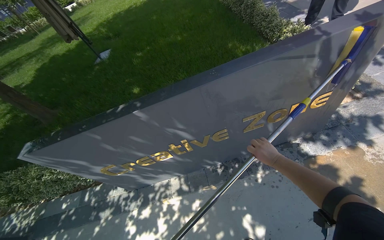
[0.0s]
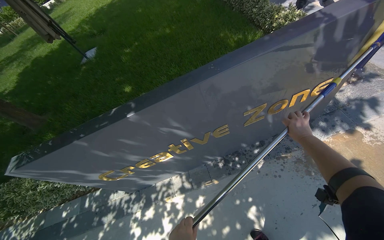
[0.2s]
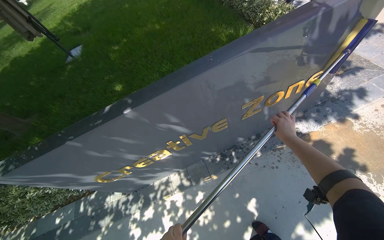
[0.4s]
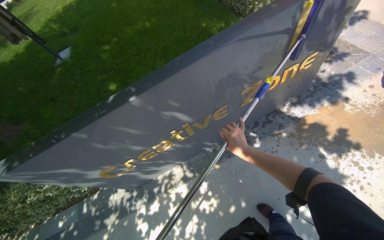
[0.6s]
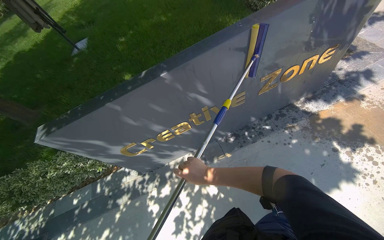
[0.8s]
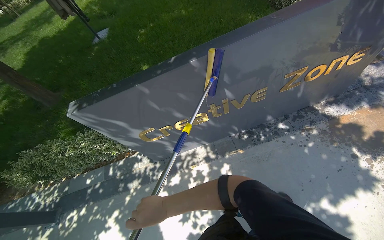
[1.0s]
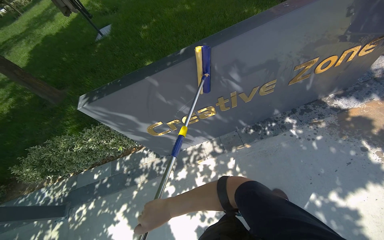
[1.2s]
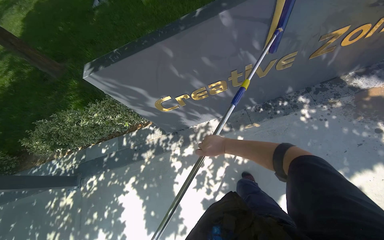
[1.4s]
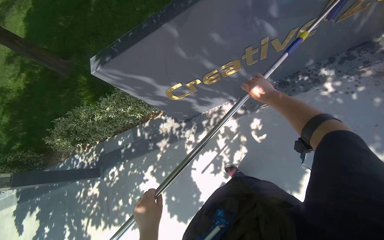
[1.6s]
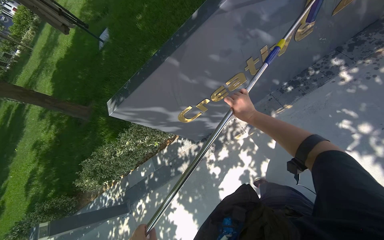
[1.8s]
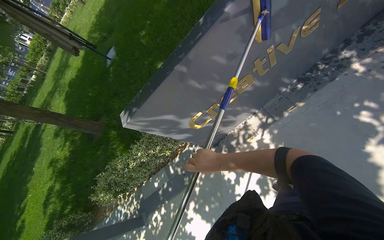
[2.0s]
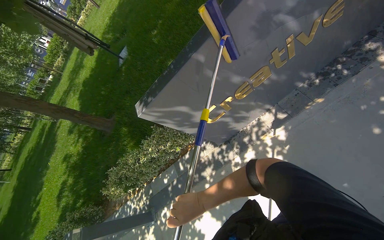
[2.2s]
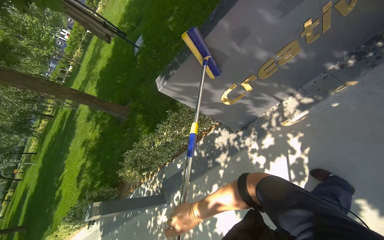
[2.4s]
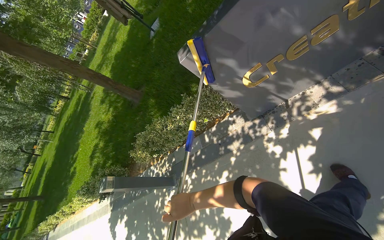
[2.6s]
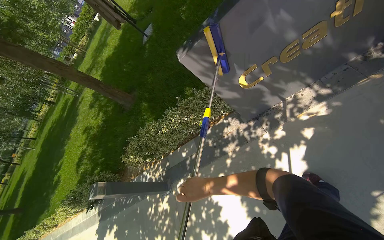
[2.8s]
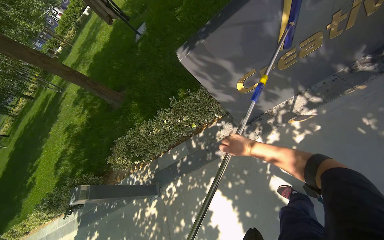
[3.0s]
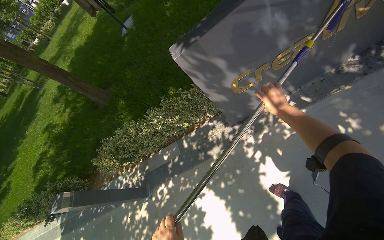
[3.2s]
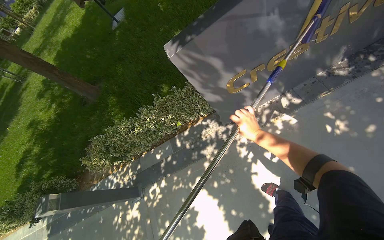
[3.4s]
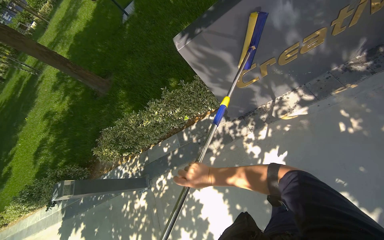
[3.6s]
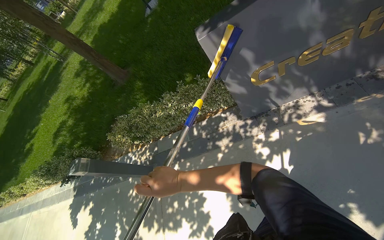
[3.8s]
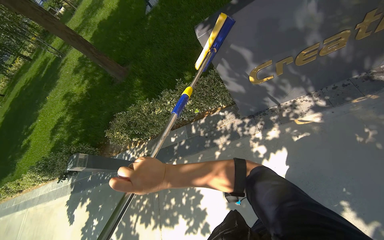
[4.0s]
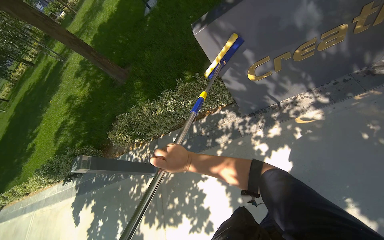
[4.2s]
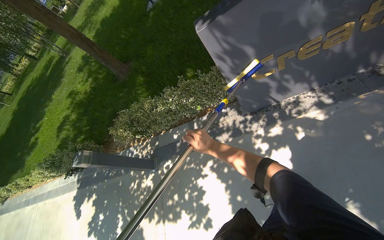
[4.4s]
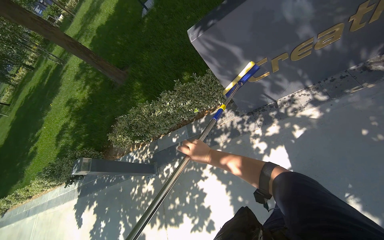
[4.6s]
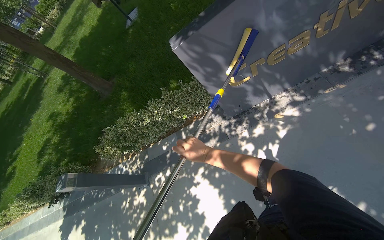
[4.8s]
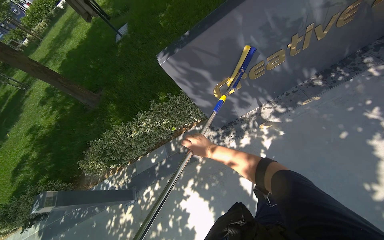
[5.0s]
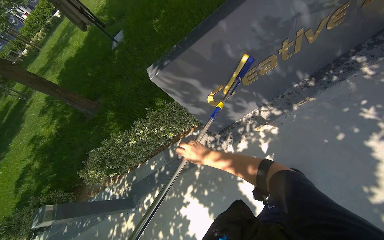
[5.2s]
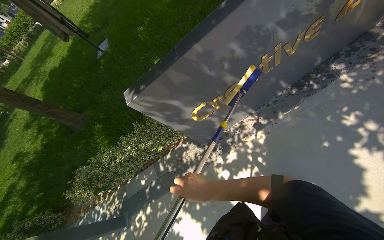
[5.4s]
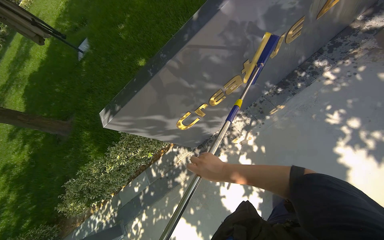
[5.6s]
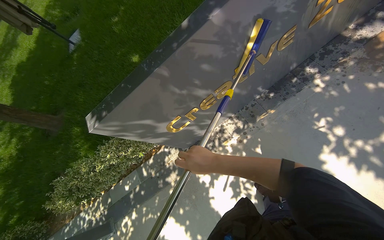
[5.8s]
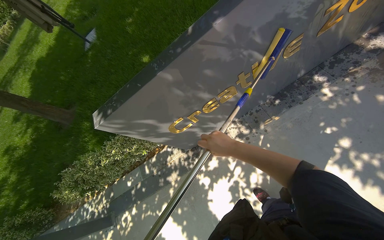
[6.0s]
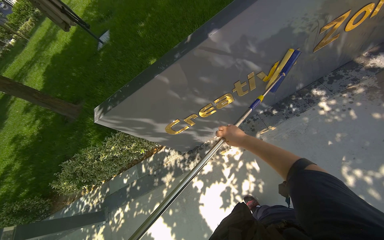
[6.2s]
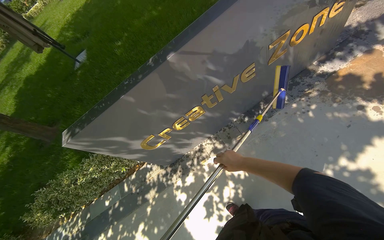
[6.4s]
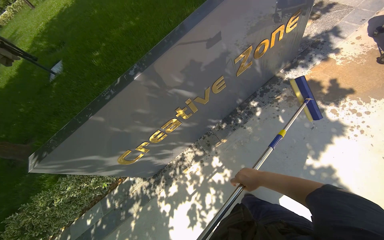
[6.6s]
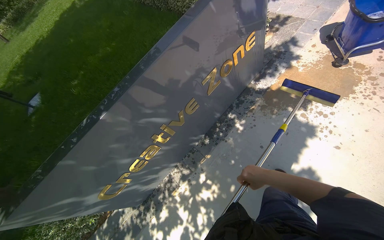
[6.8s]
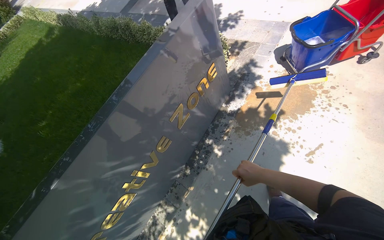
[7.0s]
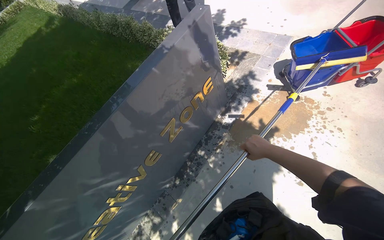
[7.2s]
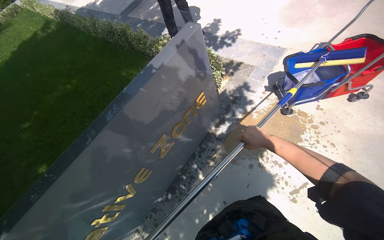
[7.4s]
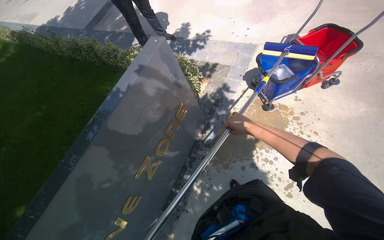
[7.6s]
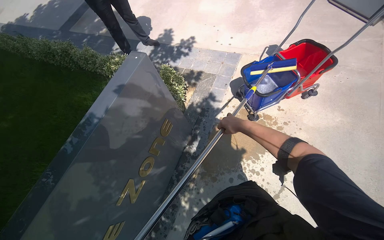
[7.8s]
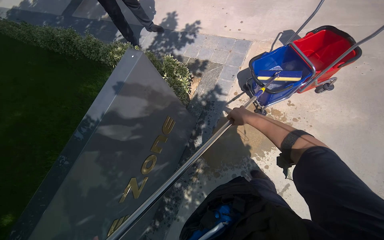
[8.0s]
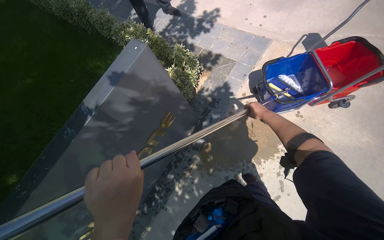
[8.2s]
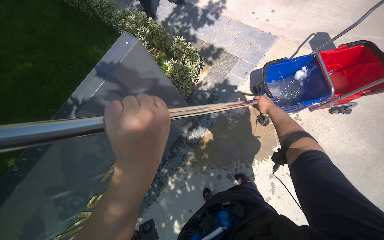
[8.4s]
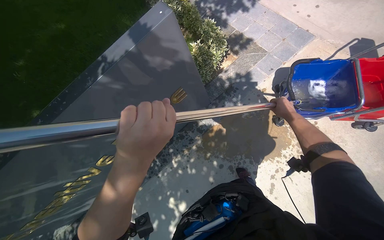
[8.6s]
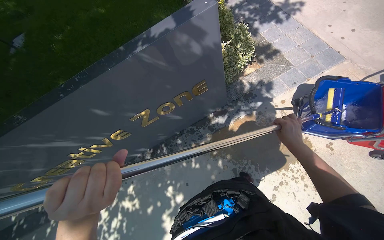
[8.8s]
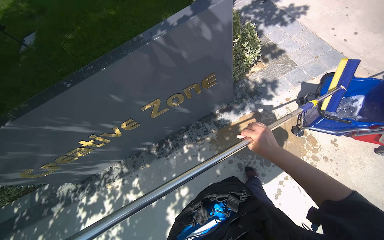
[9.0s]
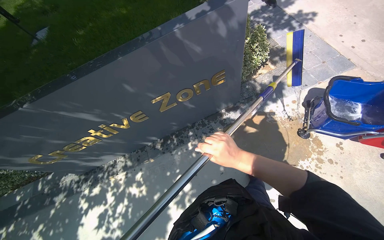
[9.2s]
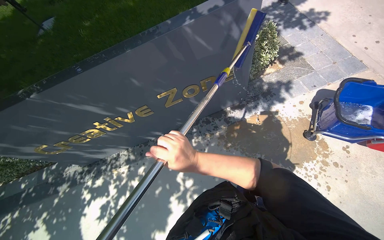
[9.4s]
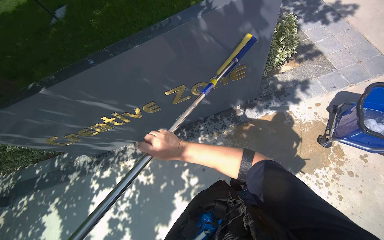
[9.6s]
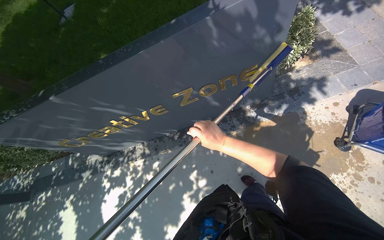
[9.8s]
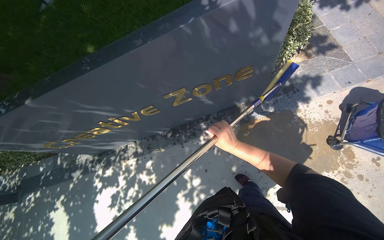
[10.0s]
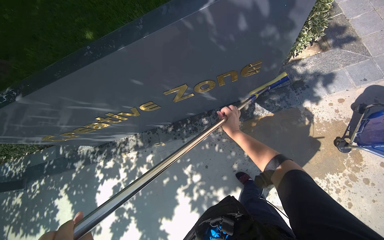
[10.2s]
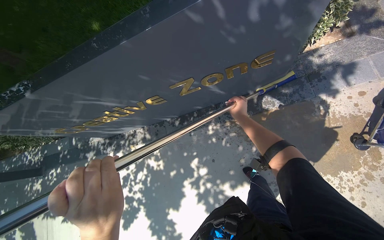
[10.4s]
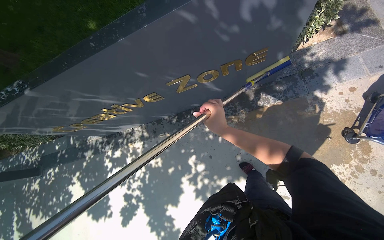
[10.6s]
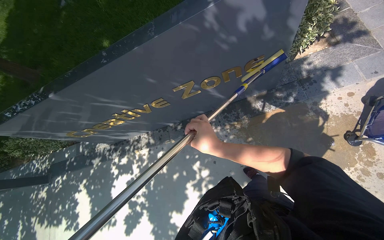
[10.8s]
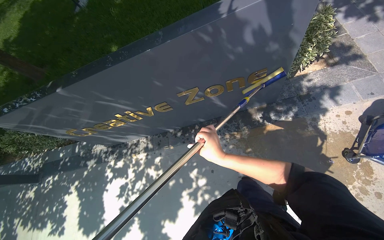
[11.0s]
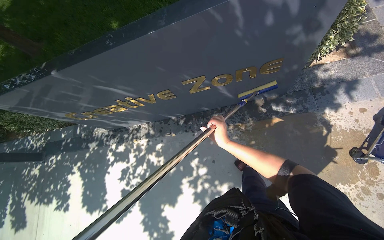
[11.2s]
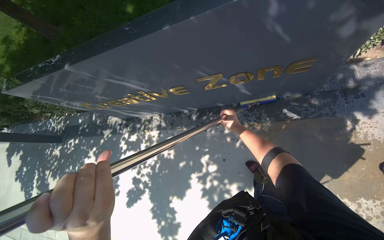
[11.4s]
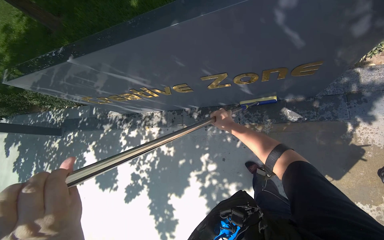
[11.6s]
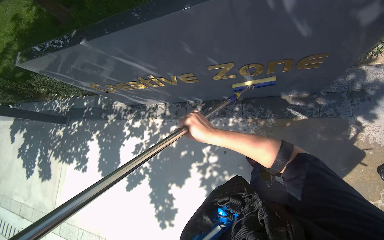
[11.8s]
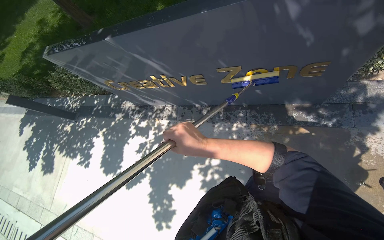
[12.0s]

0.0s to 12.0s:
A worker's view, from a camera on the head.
Job: wiping surfaces.
The whole recording: Scrubbing 'Creative Zone' sign. The worker scrubs the 'Creative Zone' sign with a long-handled scrubber.
0.0s to 1.6s: The head travels roughly 60 cm. The view tips downward by approximately 20 degrees.
1.6s to 3.0s: The camera travels about 40 cm.
3.0s to 4.4s: The right hand swings left and right, roughly 40 cm each way, with 2 reversals.
4.4s to 6.0s: The head travels some 50 cm. The wearer's head swings roughly 15 degrees to the right.
6.0s to 7.6s: The wearer moves roughly 1 m. The wearer's head swings about 35 degrees to the right. The view tips upward by approximately 20 degrees.
7.6s to 9.0s: The camera pitches downward, by approximately 15 degrees. The scene rotates clockwise by approximately 35 degrees.
9.0s to 10.4s: The view tips downward by about 15 degrees. The right hand is displaced farther from the camera and up the picture by approximately 40 cm, and moves some 40 cm to the left and comes back.
10.4s to 12.0s: The right hand goes nearer and farther, about 20 cm each way, reversing 2 times.

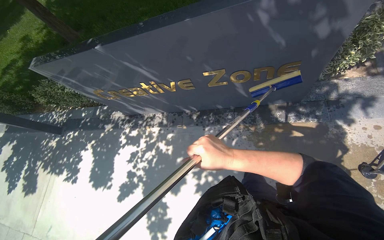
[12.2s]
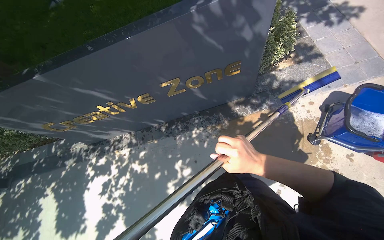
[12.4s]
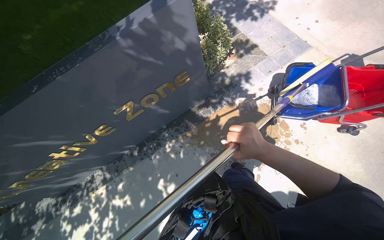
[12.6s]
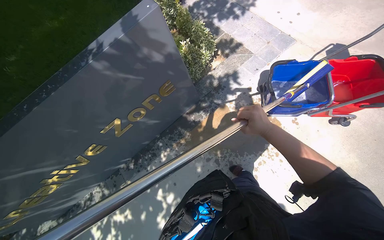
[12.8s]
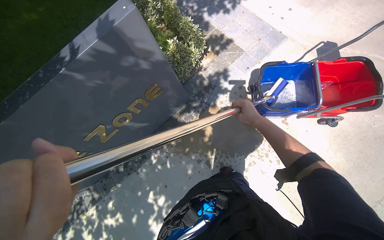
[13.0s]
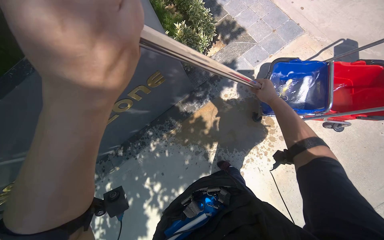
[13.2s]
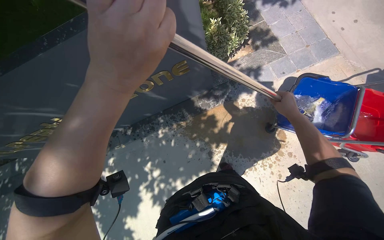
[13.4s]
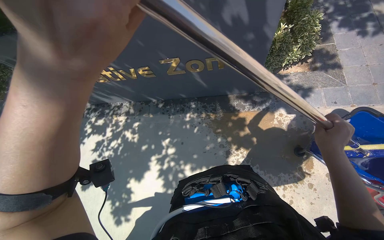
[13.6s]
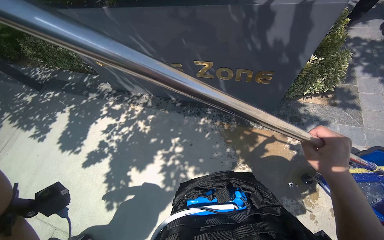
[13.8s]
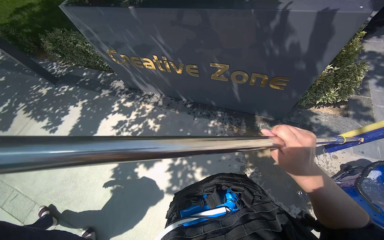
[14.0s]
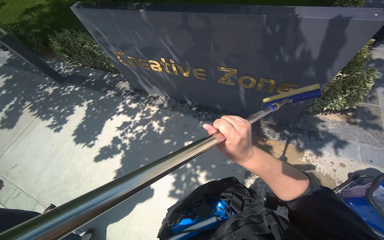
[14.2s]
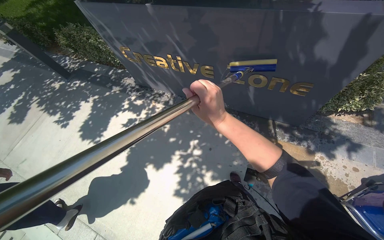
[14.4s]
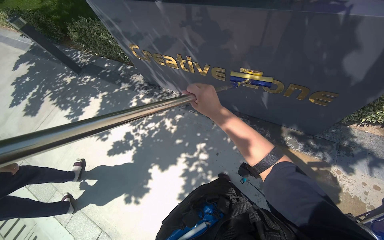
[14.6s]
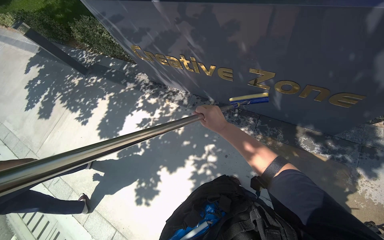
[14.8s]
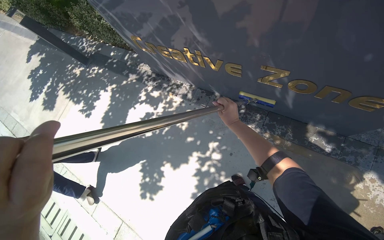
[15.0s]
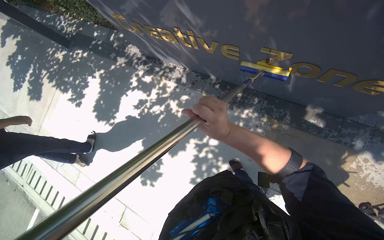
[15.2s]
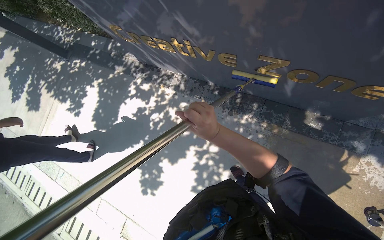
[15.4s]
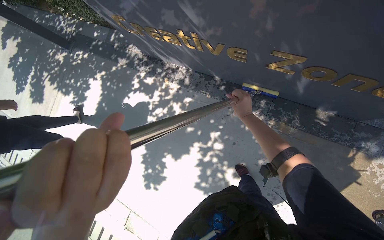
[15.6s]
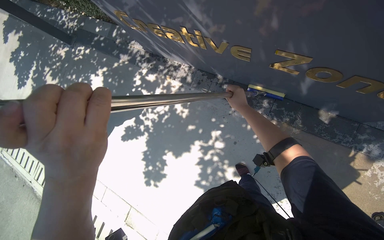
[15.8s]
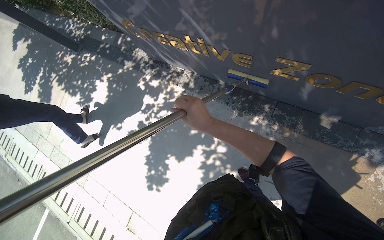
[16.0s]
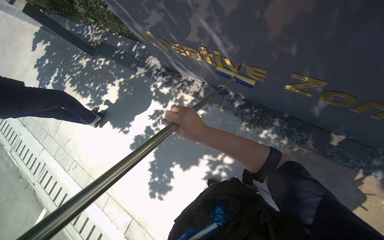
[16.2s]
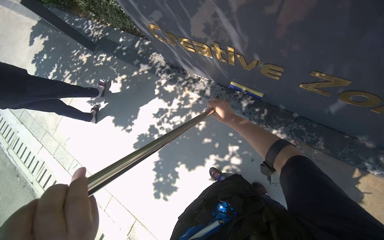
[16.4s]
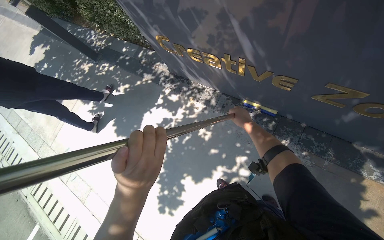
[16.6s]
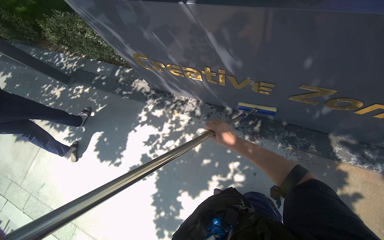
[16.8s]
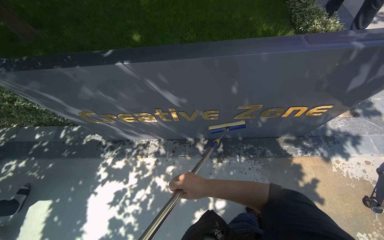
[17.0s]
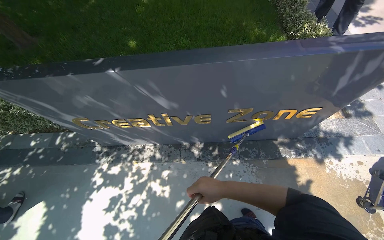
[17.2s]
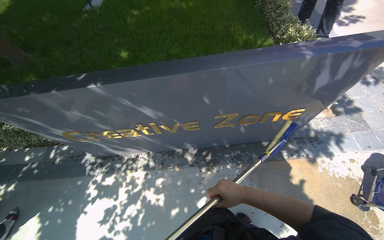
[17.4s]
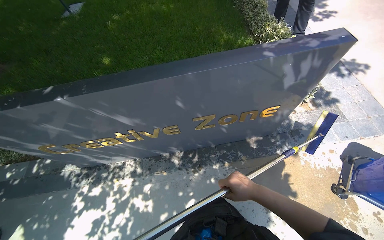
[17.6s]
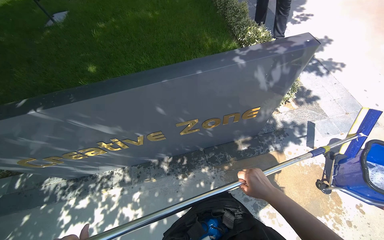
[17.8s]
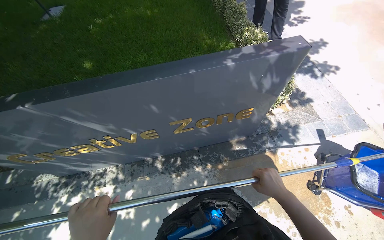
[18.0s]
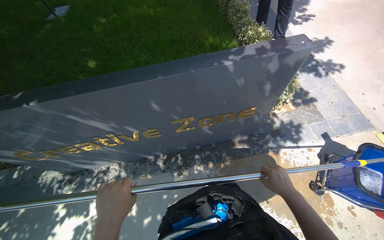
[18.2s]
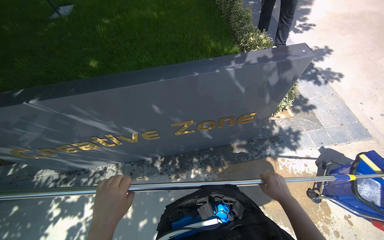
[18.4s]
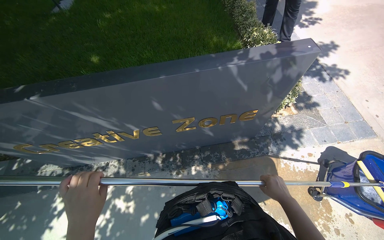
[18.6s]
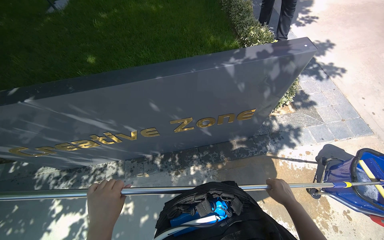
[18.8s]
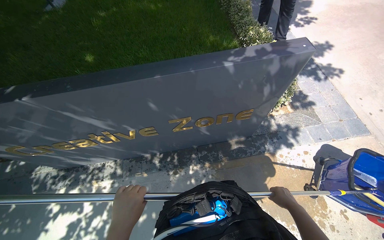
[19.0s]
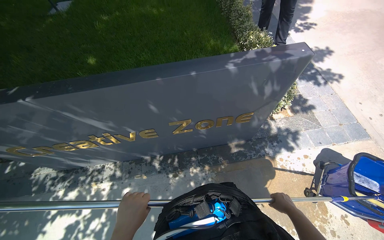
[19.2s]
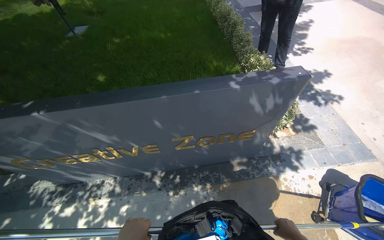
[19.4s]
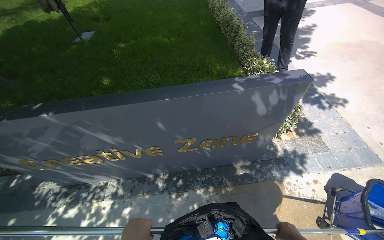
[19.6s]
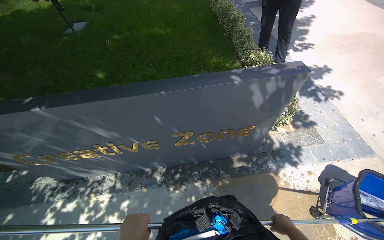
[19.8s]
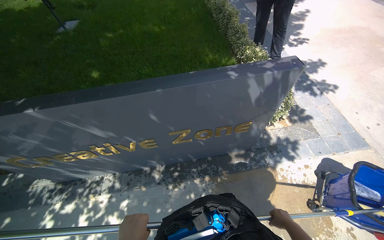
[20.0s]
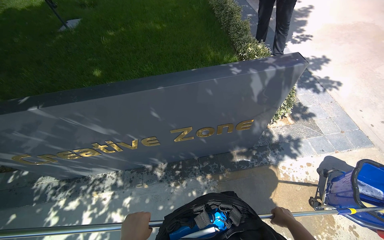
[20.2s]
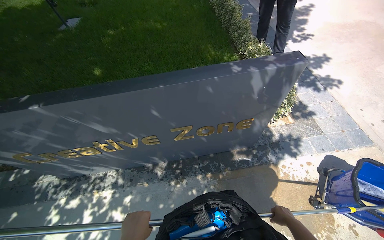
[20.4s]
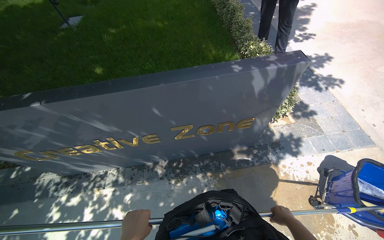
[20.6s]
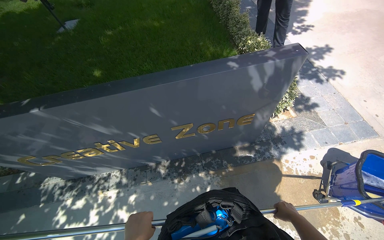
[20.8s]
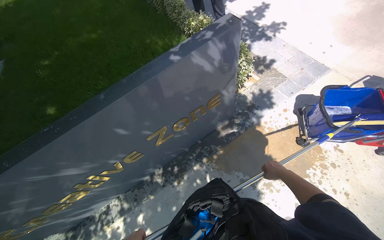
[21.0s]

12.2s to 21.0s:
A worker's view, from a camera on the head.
Job: wiping surfaces.
The whole recording: Scrubbing 'Creative Zone' sign. The worker scrubs the 'Creative Zone' sign with a long-handled scrubber.
13.6s to 15.2s: The wearer moves approximately 50 cm. The head rotates approximately 25 degrees to the left. The view tilts about 15 degrees downward.
15.2s to 16.6s: The right hand goes nearer and farther, some 25 cm each way, reversing 2 times.
16.6s to 18.0s: The wearer looks approximately 40 degrees further to the right. The view tilts roughly 20 degrees upward.
18.0s to 19.6s: The right hand is displaced to the right by roughly 10 cm.
19.6s to 21.0s: The scene rotates counterclockwise by about 25 degrees.
